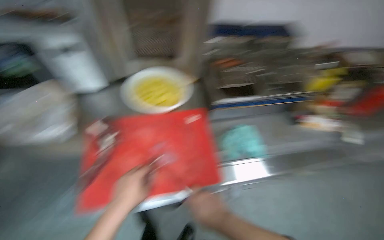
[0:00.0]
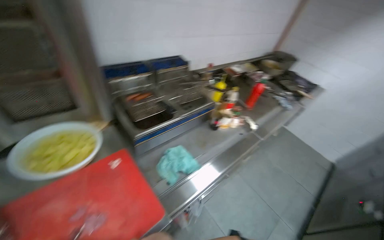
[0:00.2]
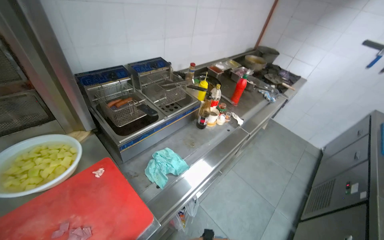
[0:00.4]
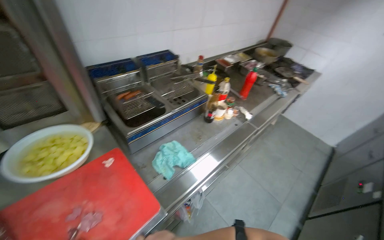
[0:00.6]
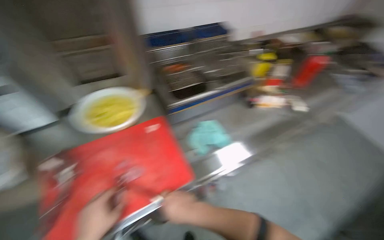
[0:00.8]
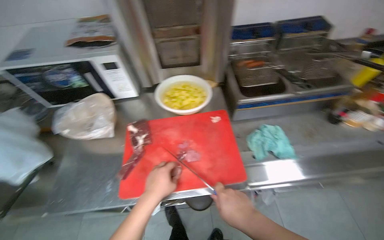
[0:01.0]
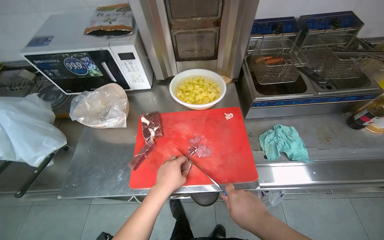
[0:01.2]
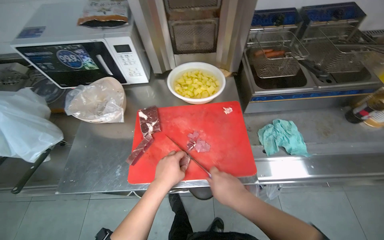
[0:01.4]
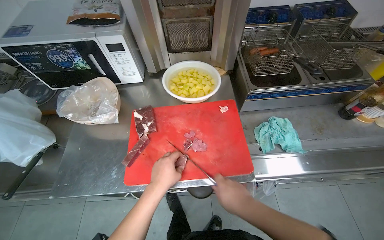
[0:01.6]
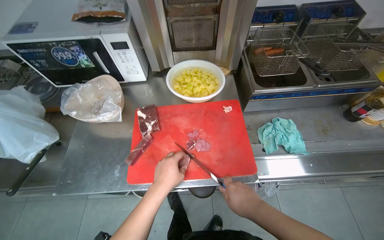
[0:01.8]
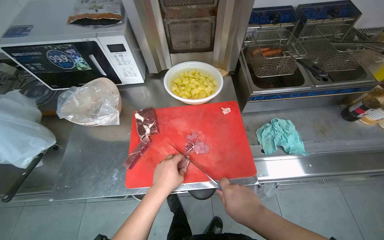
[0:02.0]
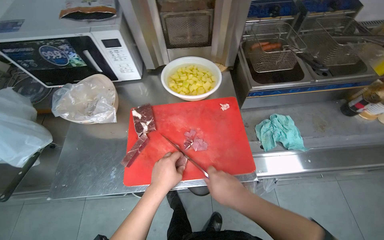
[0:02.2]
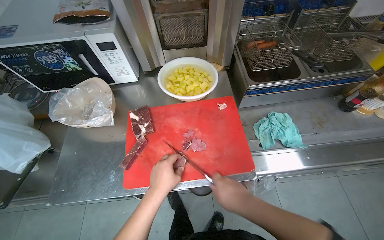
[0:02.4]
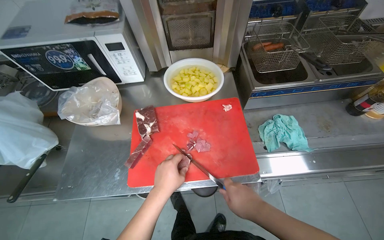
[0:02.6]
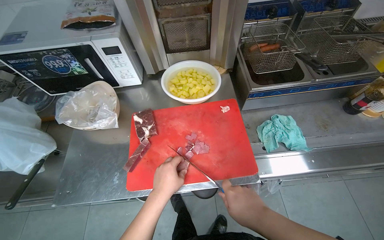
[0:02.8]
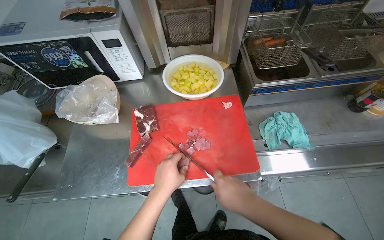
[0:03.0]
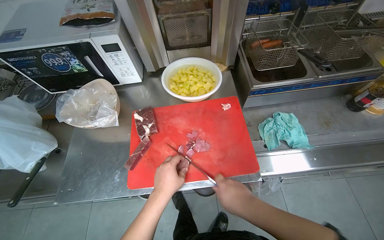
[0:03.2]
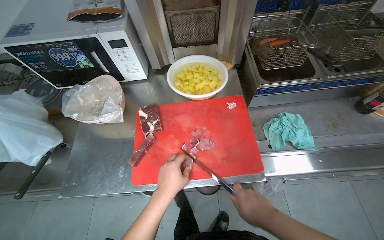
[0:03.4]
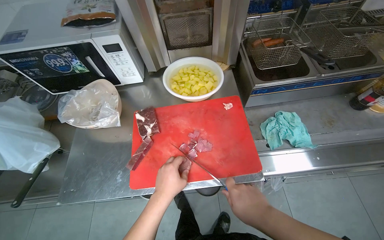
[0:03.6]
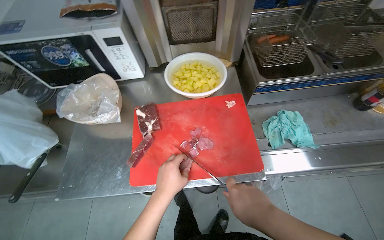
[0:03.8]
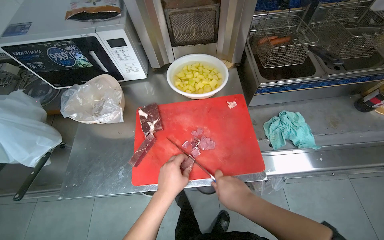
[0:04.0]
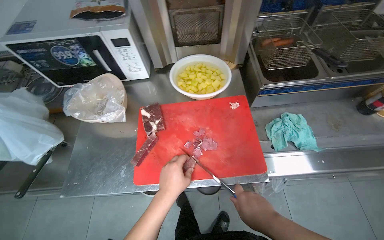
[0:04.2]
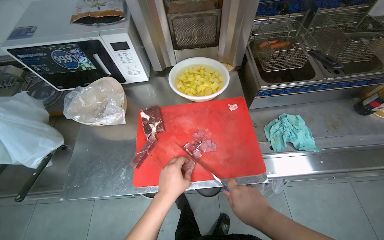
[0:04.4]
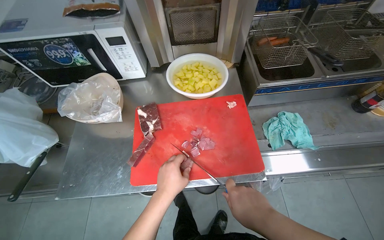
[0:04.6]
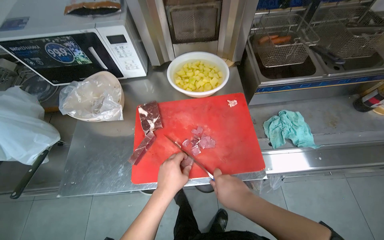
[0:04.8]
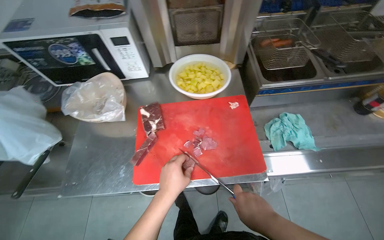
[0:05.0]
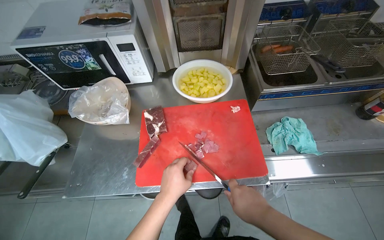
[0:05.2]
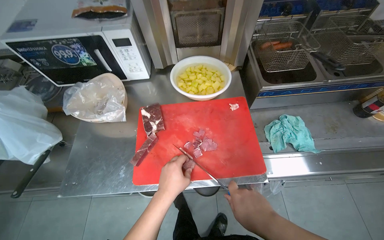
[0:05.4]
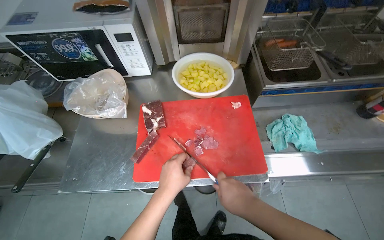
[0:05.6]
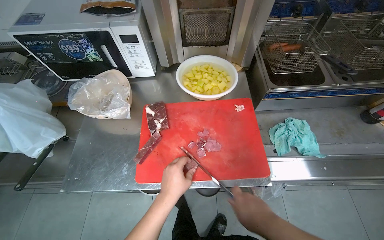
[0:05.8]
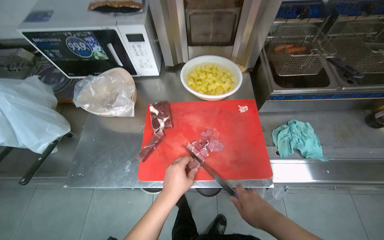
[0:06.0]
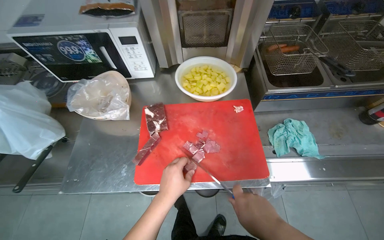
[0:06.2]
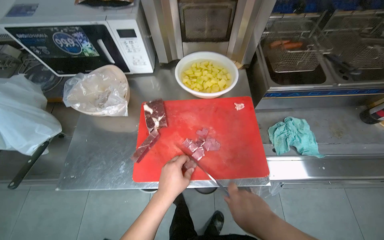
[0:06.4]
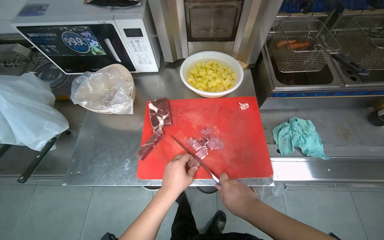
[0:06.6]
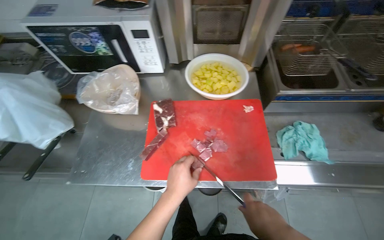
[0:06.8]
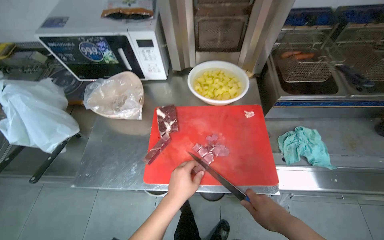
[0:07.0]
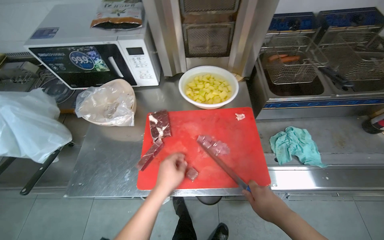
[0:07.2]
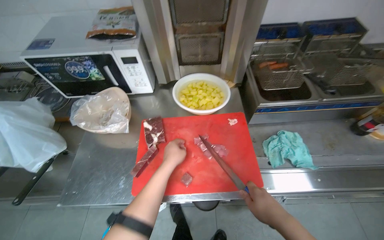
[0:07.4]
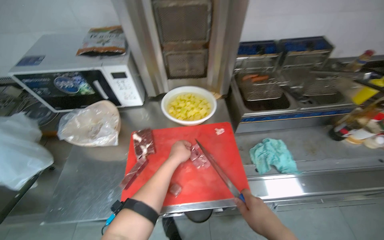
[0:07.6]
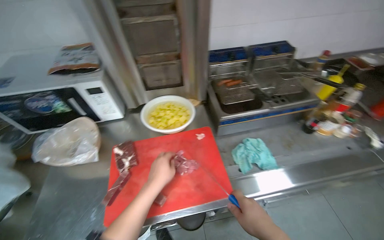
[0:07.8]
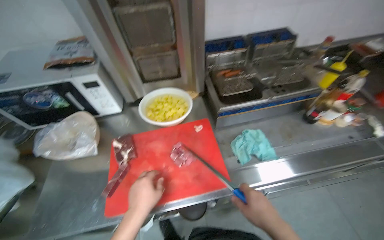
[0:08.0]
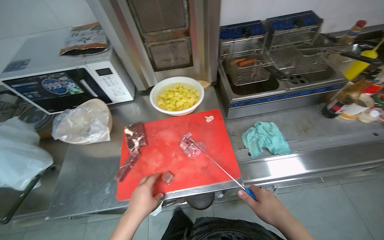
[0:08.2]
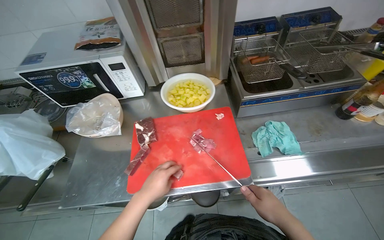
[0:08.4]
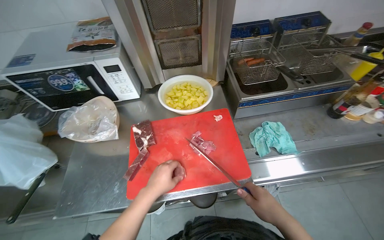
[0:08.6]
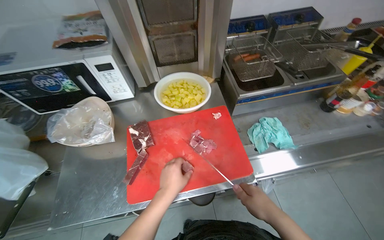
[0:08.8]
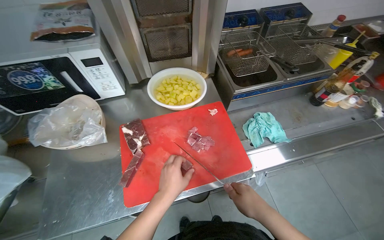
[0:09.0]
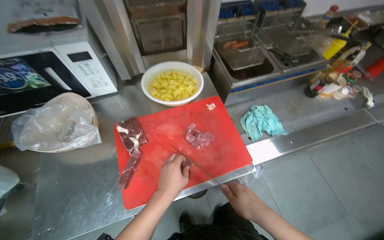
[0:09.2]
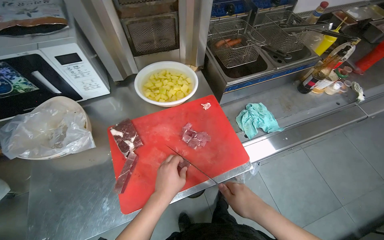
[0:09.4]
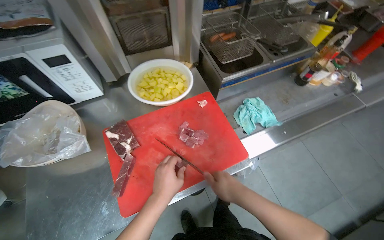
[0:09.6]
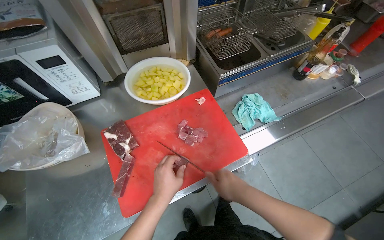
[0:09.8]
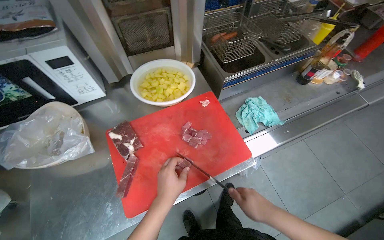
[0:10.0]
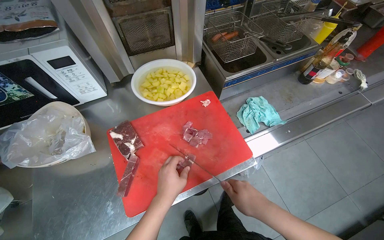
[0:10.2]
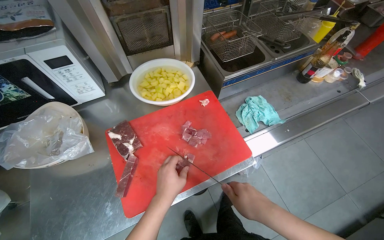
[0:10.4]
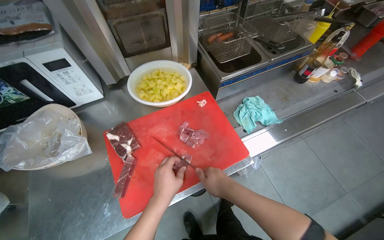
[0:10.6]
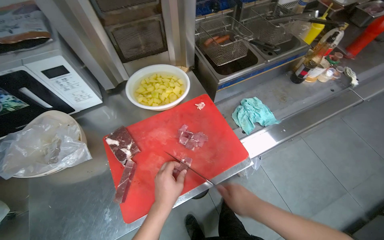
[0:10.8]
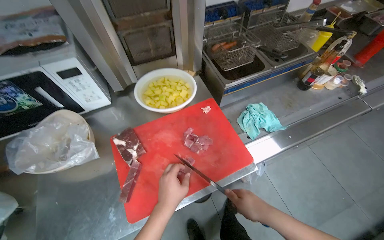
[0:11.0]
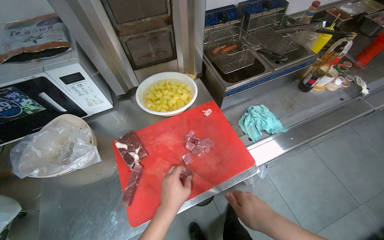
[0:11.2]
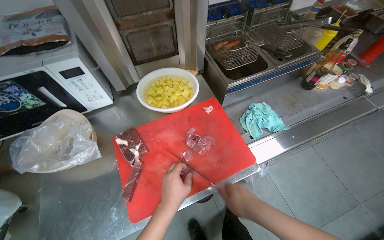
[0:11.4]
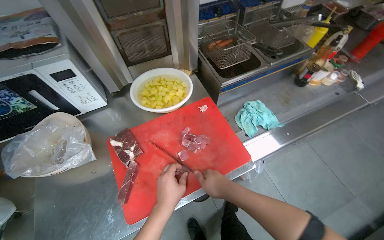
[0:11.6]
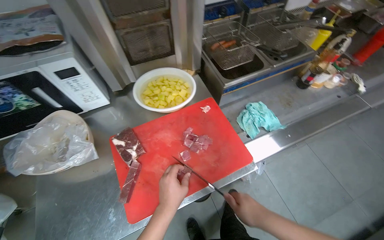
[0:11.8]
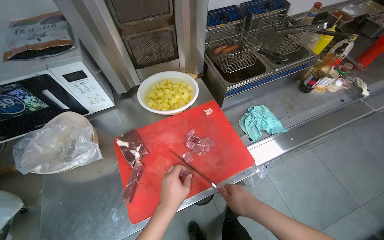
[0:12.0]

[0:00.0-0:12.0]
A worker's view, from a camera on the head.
Job: preparing food.
The whole recording: Cutting meat on chopping board. The worker cuts pieces of meat on a red chopping board with a knife.
0:01.6 to 0:06.0: The hands are busy where they are.
0:06.0 to 0:07.6: The left hand shifts roughly 15 cm up the picture.
0:07.6 to 0:09.0: The left hand travels down the picture by roughly 15 cm.
0:09.0 to 0:10.4: The hands are busy where they are.
0:10.4 to 0:12.0: The hands are busy where they are.

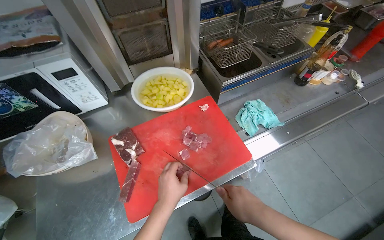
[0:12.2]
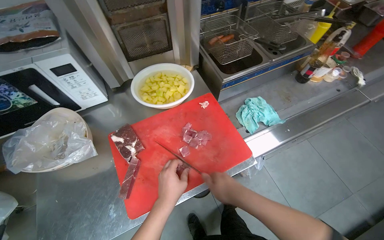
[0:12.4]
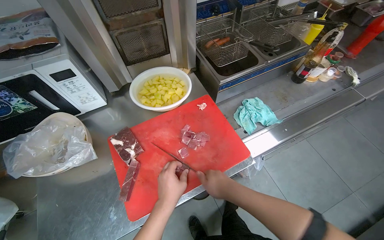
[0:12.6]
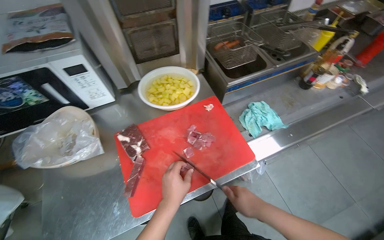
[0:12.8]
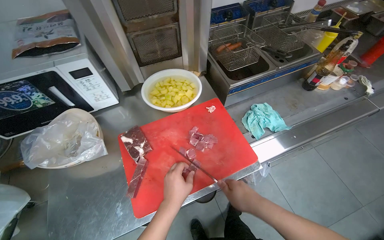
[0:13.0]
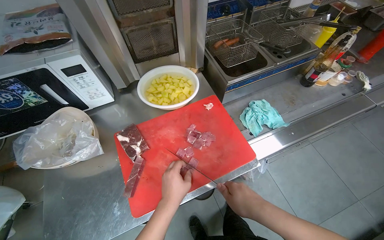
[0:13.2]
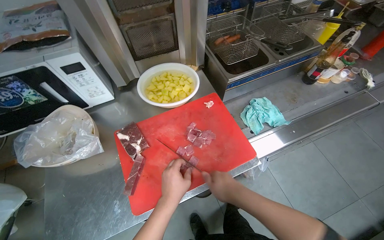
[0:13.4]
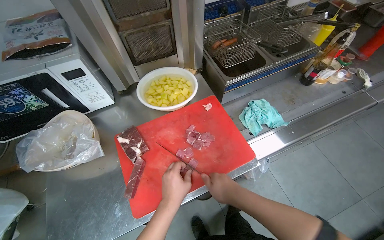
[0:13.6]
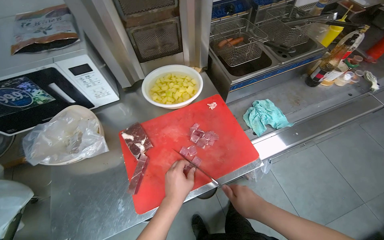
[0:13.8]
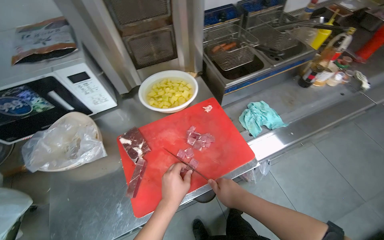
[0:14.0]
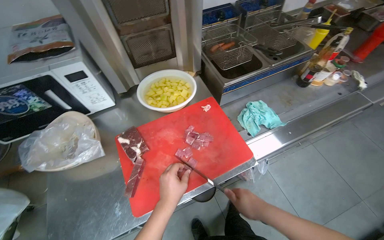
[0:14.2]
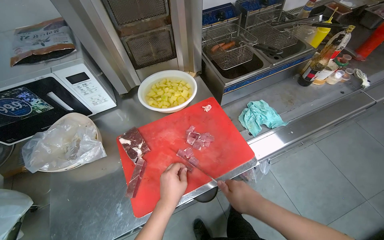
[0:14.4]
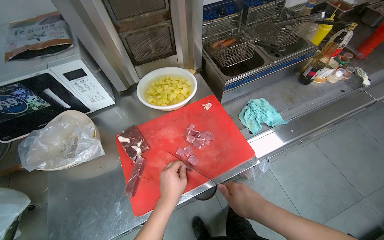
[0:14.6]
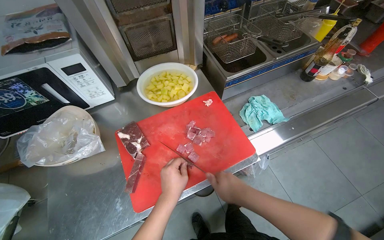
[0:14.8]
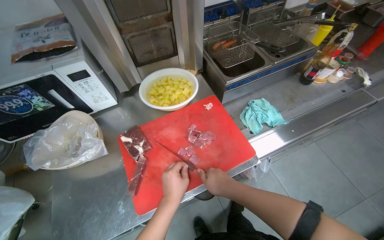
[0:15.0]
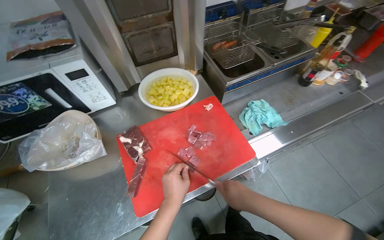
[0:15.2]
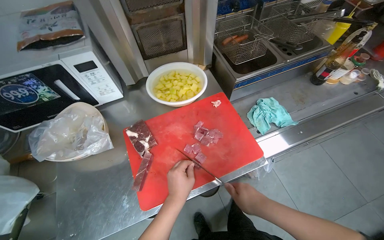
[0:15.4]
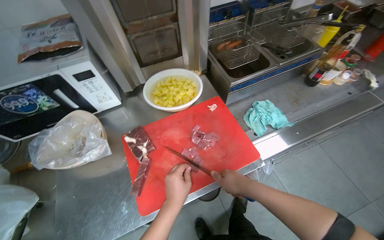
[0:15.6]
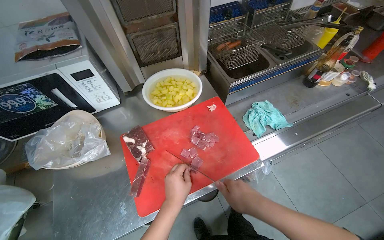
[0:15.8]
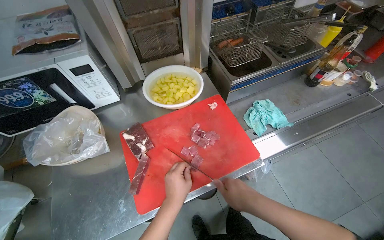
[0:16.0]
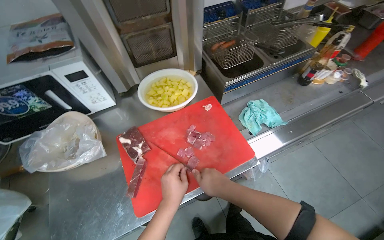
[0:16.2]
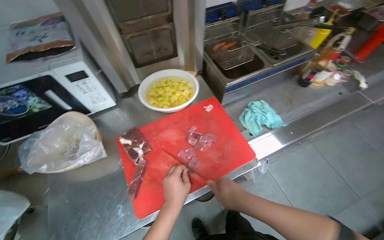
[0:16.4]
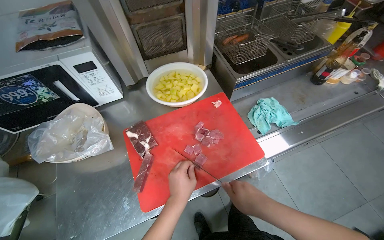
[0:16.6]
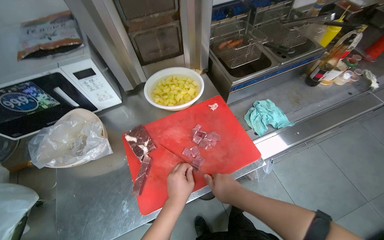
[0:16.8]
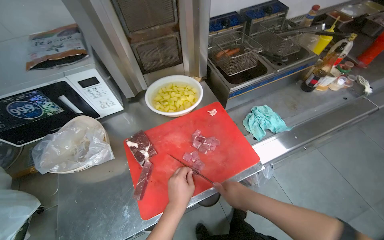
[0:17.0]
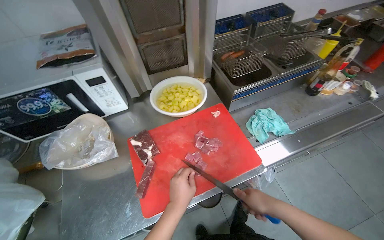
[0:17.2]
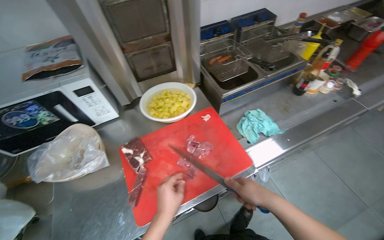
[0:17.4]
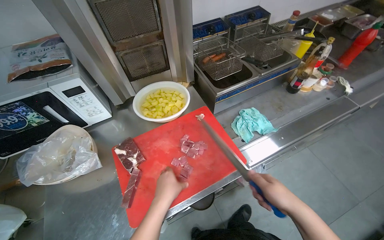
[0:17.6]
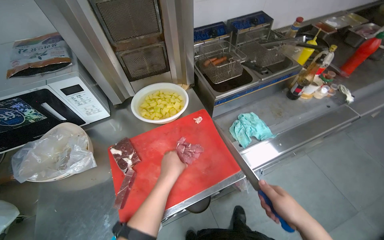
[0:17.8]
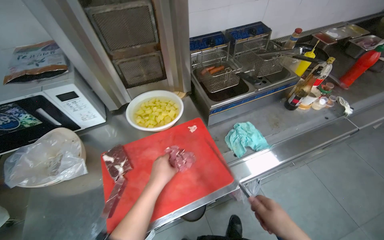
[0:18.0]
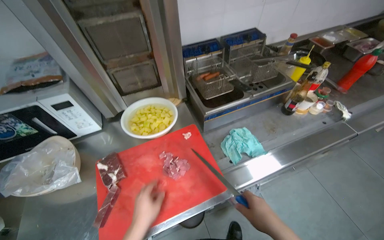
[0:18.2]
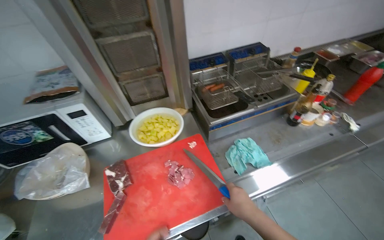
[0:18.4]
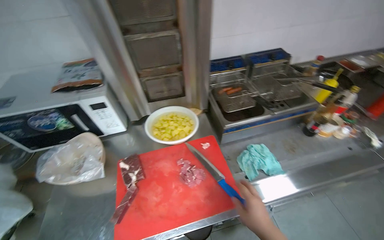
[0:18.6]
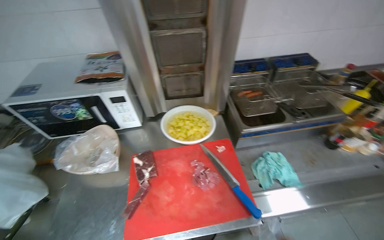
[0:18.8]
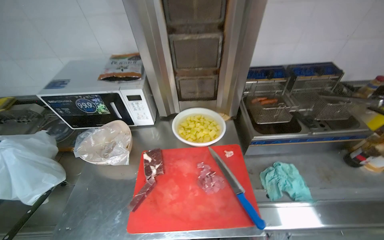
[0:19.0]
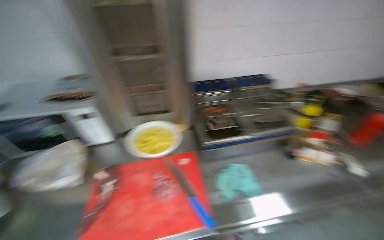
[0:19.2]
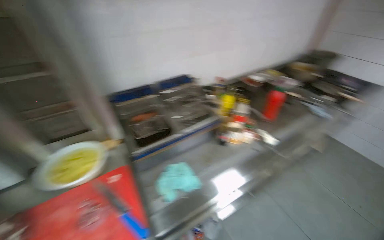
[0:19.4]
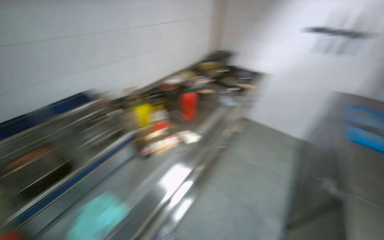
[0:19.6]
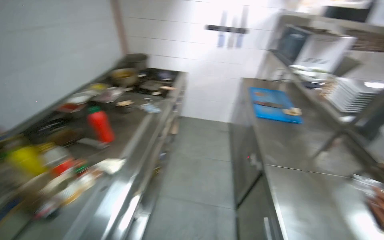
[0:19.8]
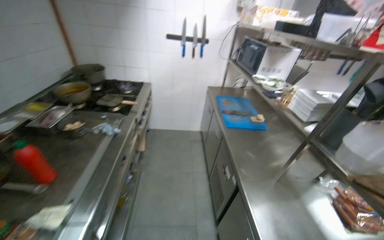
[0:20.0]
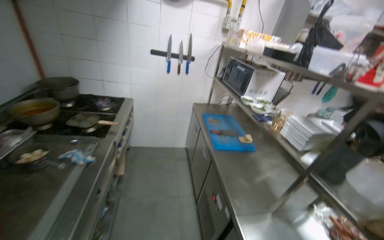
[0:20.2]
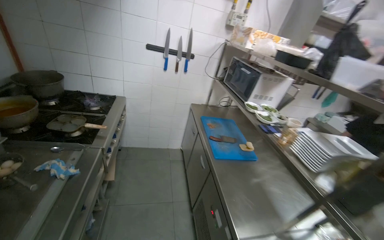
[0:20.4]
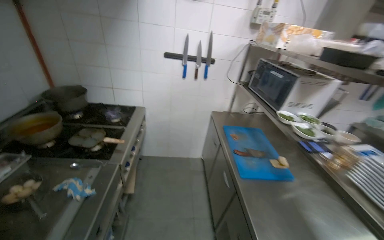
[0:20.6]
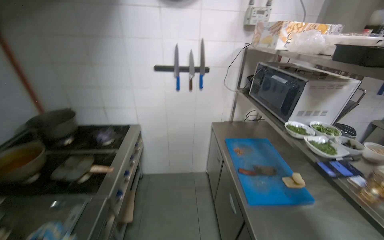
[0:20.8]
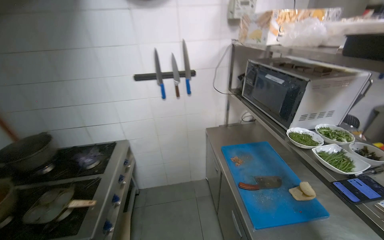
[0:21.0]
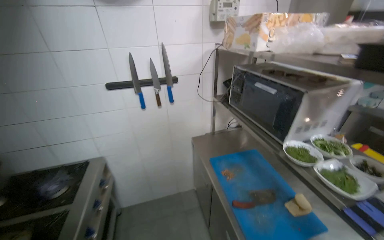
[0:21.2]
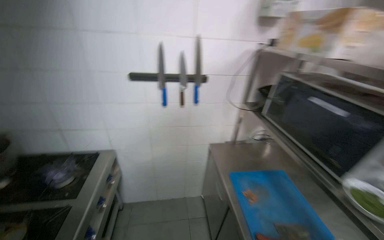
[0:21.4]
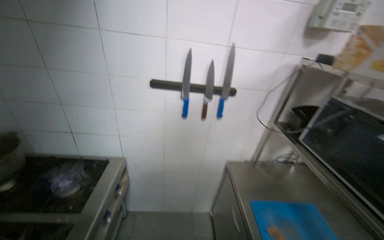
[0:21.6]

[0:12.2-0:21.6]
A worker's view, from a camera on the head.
Job: preparing food.
The whole recording: Cutting meat on chopping board. The worker cuts pieces of meat on a red chopping board with a knife.
0:12.2 to 0:17.0: The hands stay close to where they were, moving slightly.
0:18.4 to 0:20.0: The wearer moves about 80 cm. The wearer's head swings roughly 75 degrees to the right.
0:20.0 to 0:21.6: The wearer moves about 1 m.
